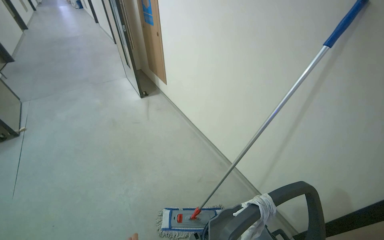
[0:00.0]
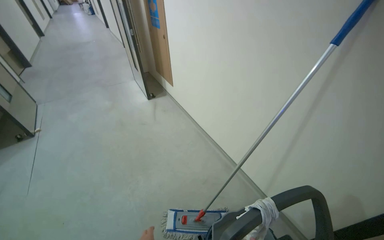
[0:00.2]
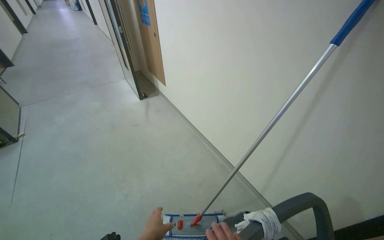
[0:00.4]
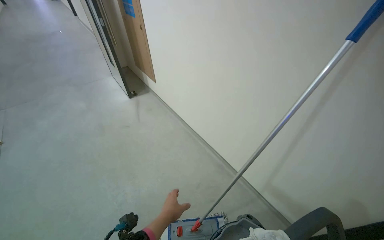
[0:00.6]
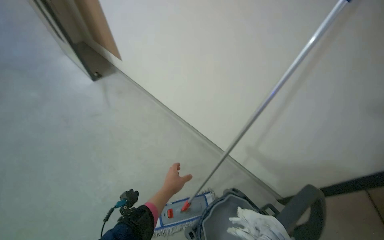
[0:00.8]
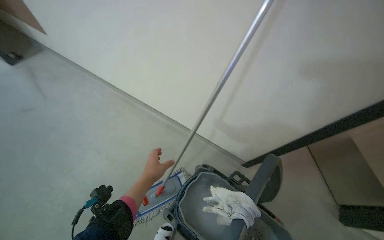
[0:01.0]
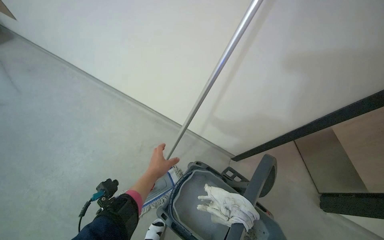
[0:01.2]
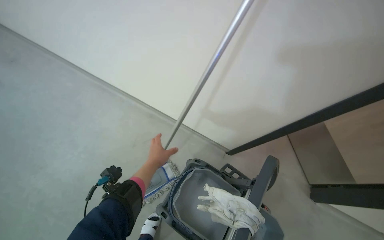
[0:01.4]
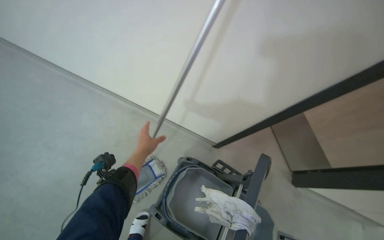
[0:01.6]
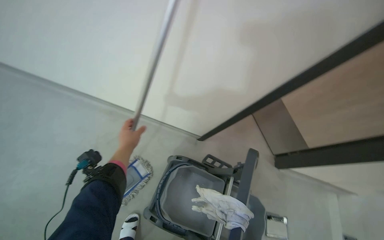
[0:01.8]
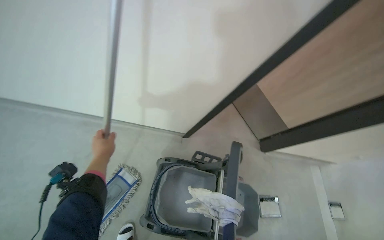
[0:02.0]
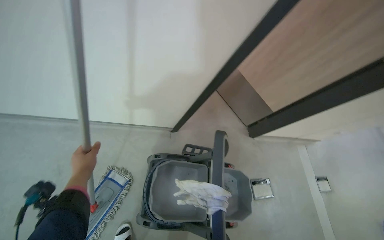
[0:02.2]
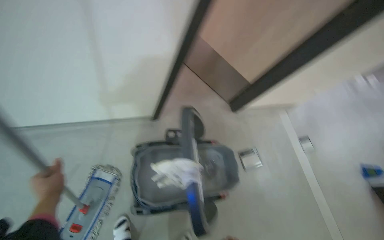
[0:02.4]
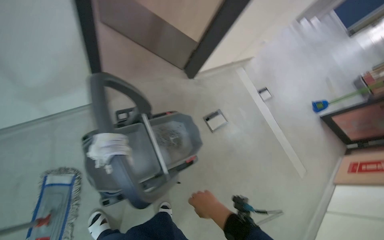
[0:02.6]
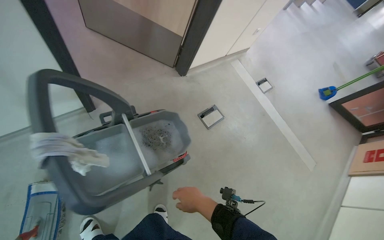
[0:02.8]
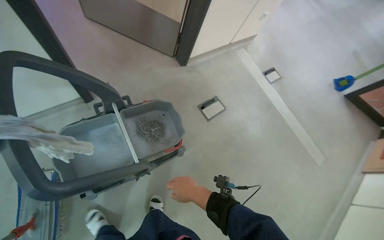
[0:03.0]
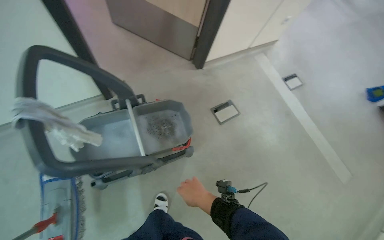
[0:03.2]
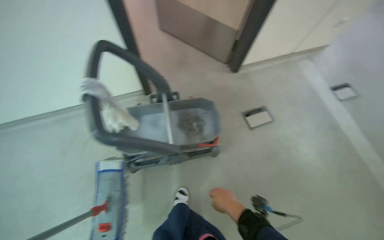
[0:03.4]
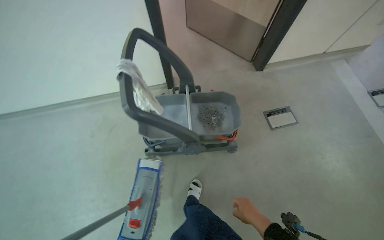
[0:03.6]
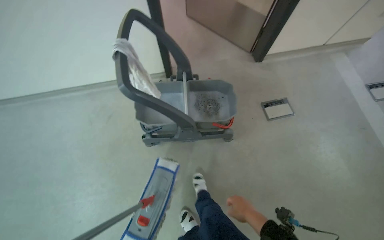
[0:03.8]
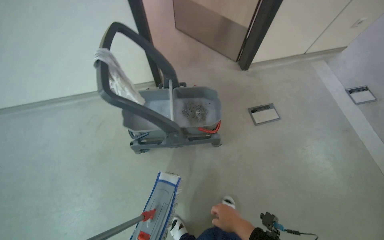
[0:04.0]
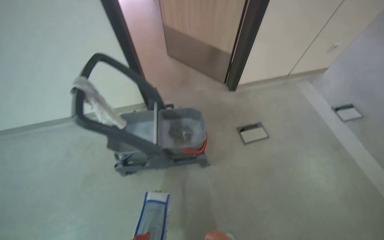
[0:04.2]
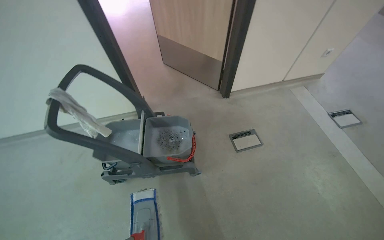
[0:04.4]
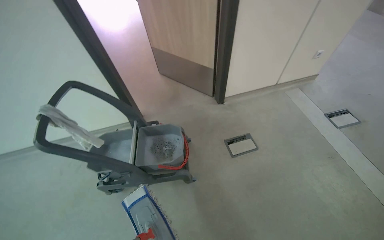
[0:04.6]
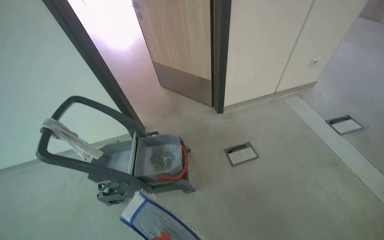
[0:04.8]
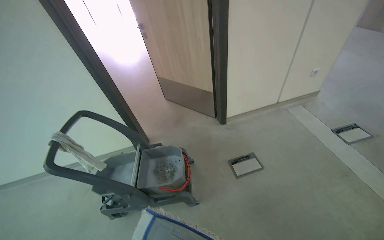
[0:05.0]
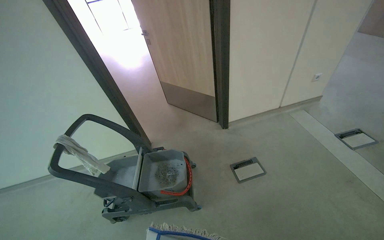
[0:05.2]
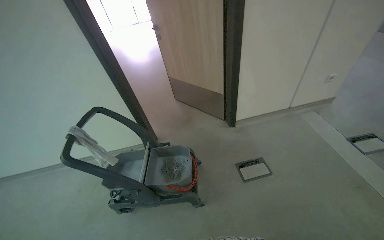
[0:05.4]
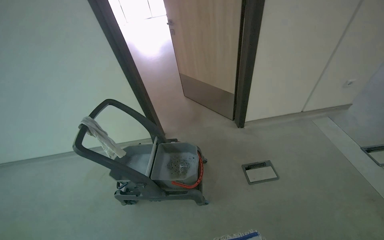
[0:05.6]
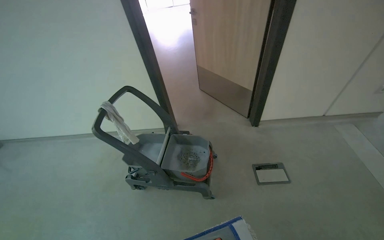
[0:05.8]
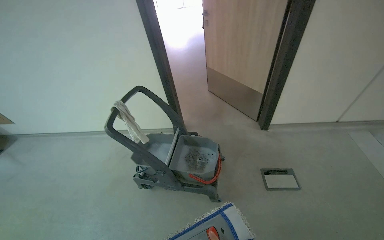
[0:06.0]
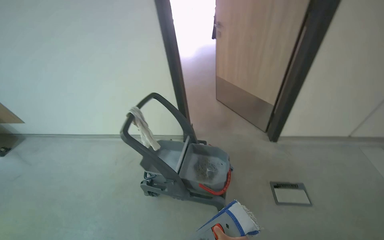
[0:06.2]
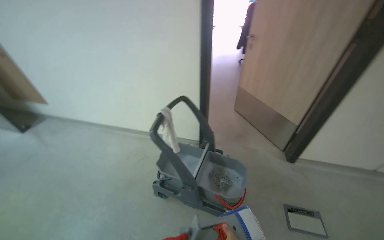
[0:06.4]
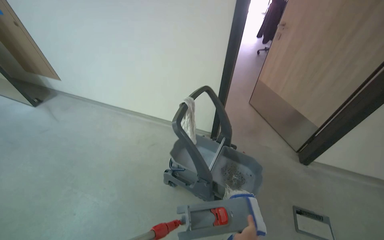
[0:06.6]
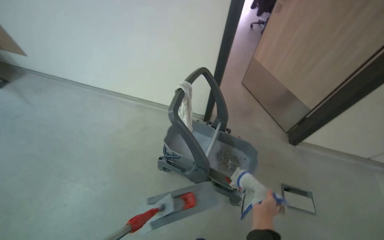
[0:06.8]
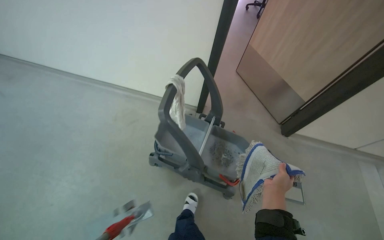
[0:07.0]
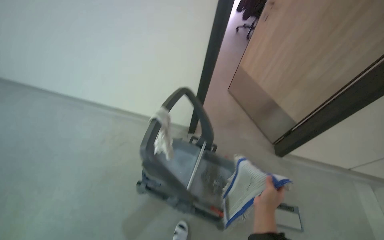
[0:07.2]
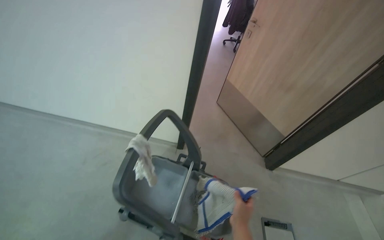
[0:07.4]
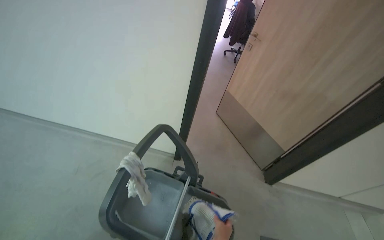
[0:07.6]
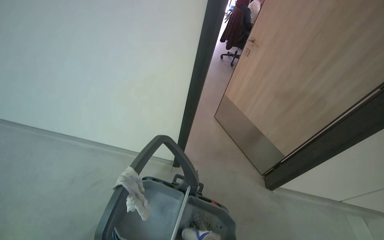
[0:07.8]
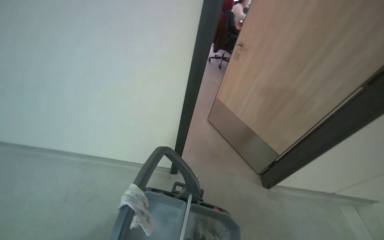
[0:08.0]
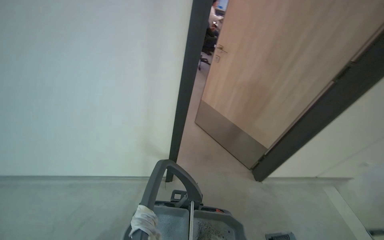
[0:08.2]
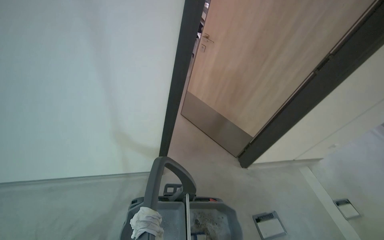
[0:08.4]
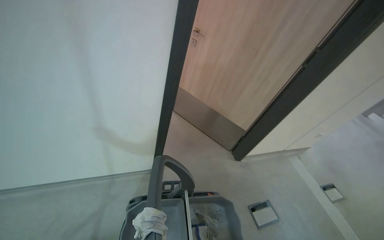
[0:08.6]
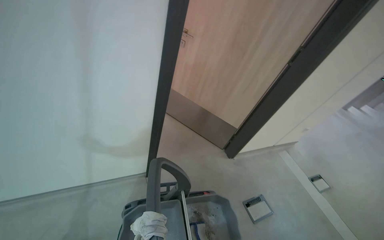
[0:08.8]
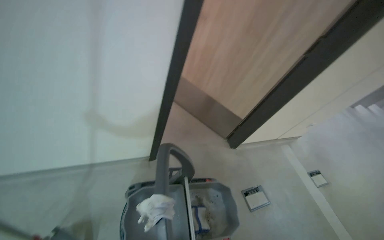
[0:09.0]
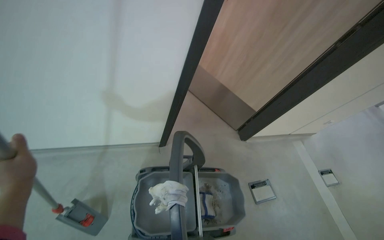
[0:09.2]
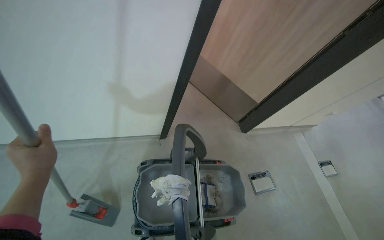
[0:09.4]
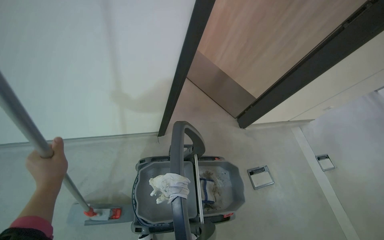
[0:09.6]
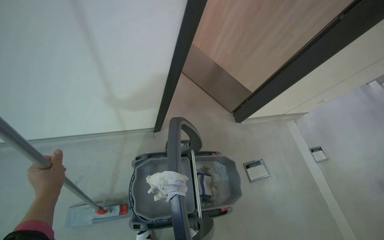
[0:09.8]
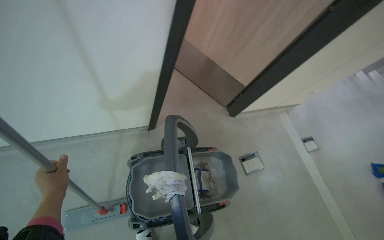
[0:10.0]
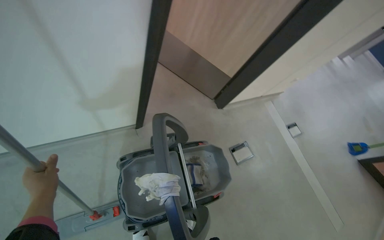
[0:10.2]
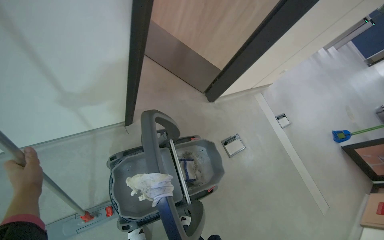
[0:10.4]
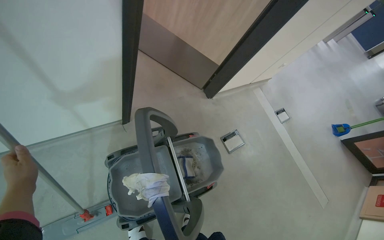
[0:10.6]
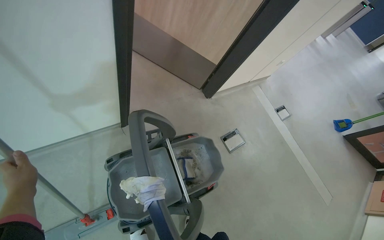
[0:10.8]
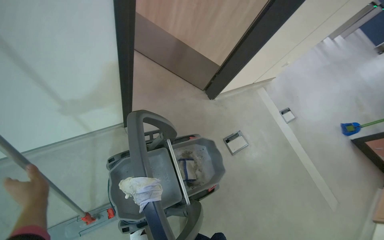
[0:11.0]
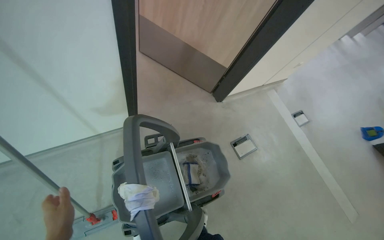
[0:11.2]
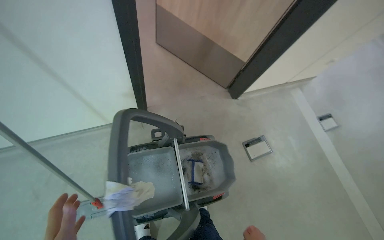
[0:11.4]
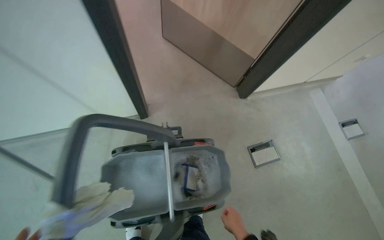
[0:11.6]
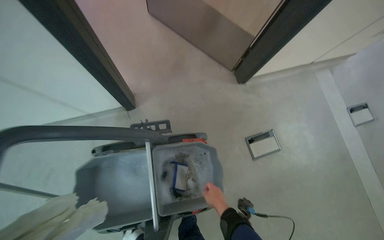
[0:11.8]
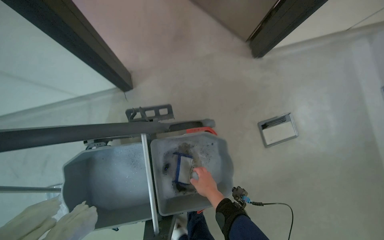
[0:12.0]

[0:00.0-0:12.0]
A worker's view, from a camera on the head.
Job: mopping floor.
The whole recording: Mopping kitchen floor. The worker mops the kitchen floor with a flat mop, moving around furniture and opening a sliding door to continue the task.
0:00.0 to 0:01.6: The wearer looks about 45 degrees further to the right. The wearer looks roughly 20 degrees further downward.
0:01.6 to 0:03.0: The camera travels approximately 50 cm. The wearer's head swings about 55 degrees to the right. The view tilts approximately 25 degrees downward.
0:03.0 to 0:04.4: The camera travels approximately 40 cm. The wearer looks approximately 25 degrees further to the left. The view tips upward by some 15 degrees.
0:04.4 to 0:06.0: The camera sweeps to the left, by some 15 degrees.
0:06.0 to 0:07.6: The camera travels about 60 cm.
0:07.6 to 0:09.0: The head turns to the right by about 30 degrees.
0:09.0 to 0:10.4: The wearer looks some 20 degrees further downward.
0:10.4 to 0:12.0: The camera is carried some 50 cm. The camera sweeps to the left, by about 20 degrees. The view tips downward by roughly 20 degrees.

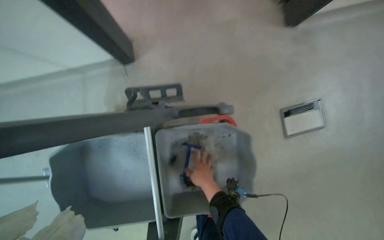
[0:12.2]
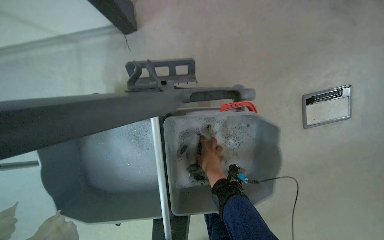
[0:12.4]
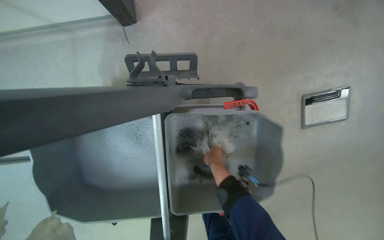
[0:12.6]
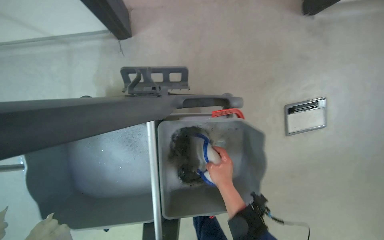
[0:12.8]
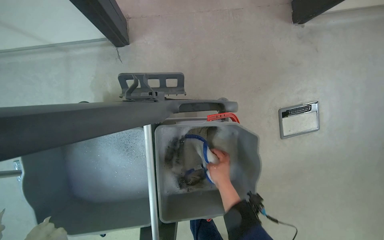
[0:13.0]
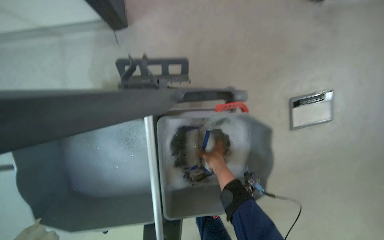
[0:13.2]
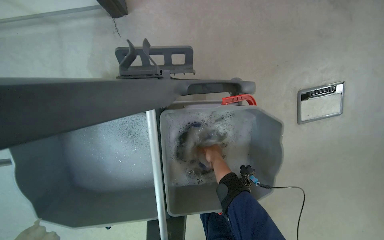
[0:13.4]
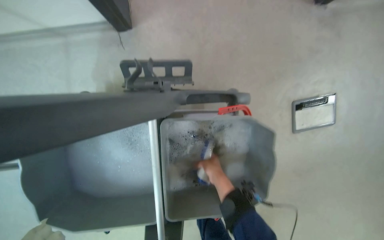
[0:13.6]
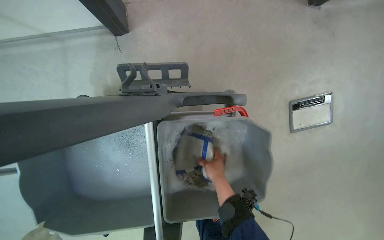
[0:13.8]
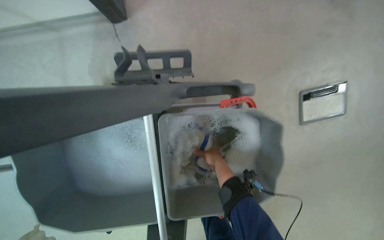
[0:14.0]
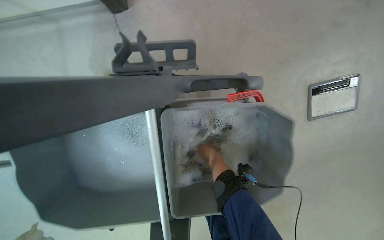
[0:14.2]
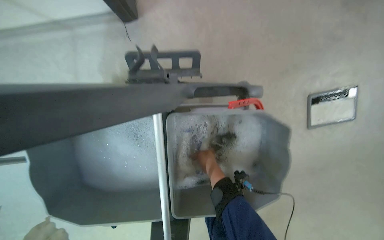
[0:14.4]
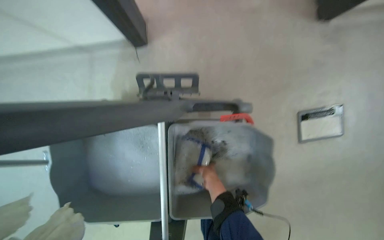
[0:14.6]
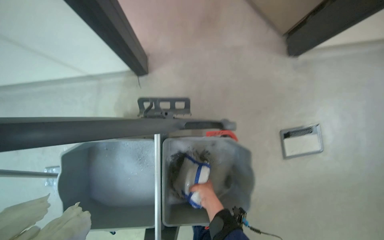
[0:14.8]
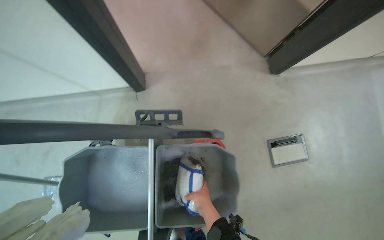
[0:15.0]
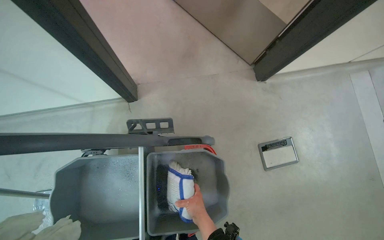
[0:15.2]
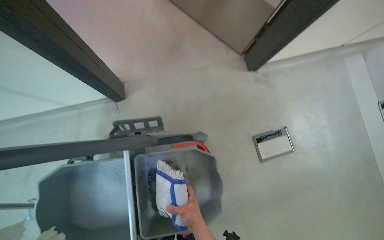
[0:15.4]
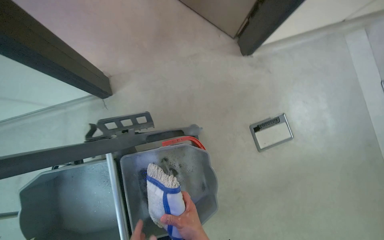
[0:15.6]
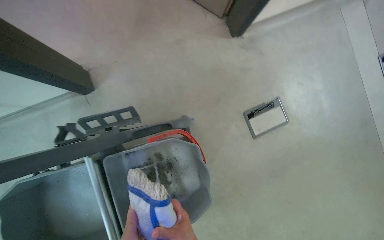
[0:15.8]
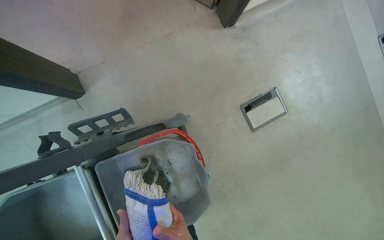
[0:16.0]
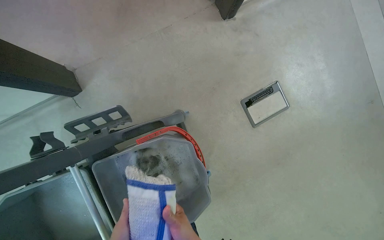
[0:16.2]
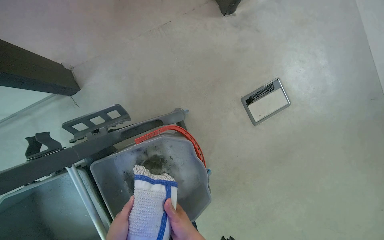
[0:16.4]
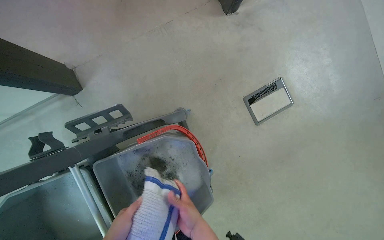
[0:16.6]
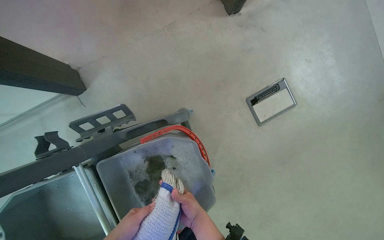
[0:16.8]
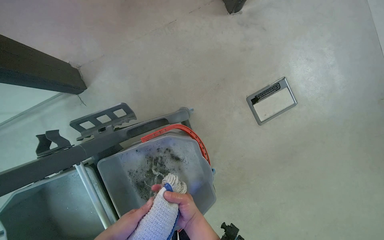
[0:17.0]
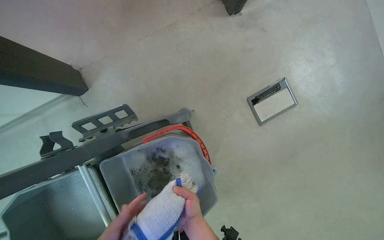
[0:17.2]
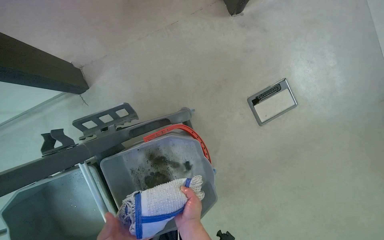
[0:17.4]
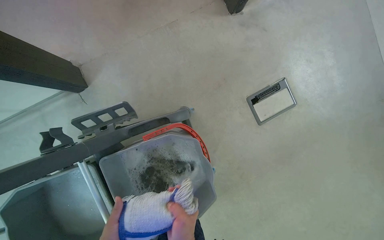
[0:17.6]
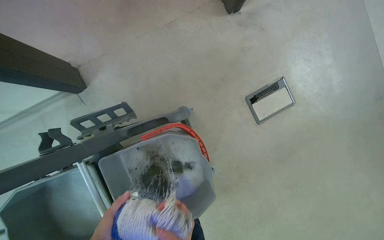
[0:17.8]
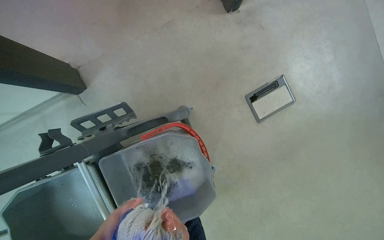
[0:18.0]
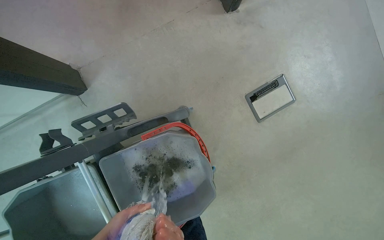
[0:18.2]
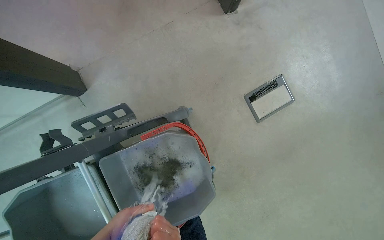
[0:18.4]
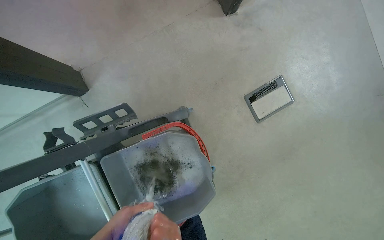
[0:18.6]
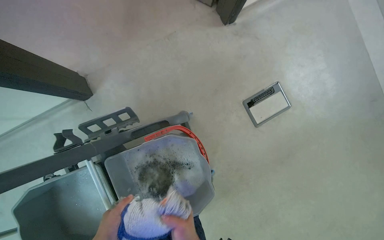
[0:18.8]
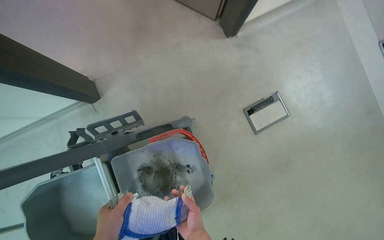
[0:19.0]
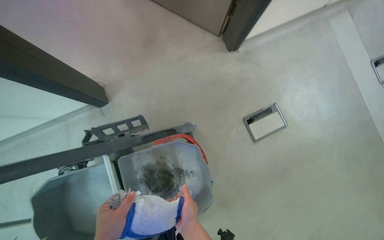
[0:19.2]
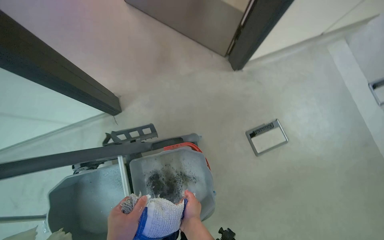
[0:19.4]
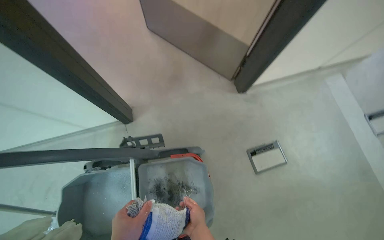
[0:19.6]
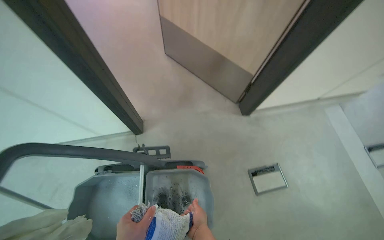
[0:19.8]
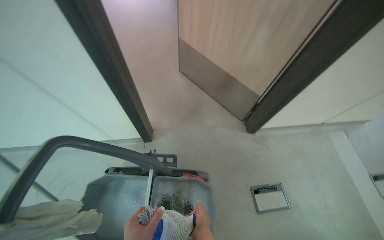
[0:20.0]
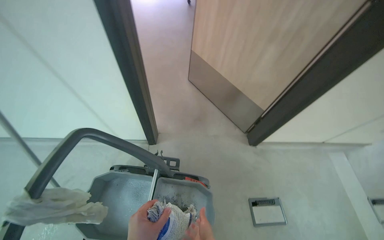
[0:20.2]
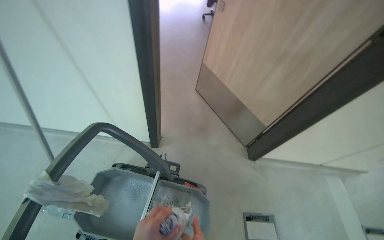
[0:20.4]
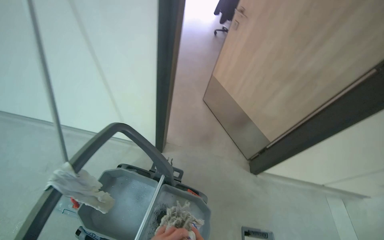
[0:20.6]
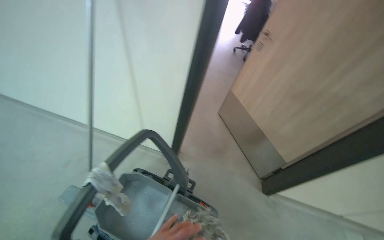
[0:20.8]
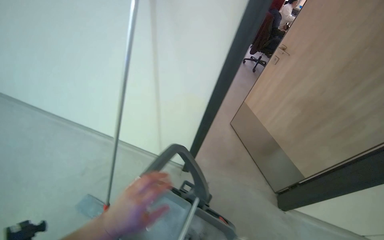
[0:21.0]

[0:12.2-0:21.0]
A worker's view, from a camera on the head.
Job: mopping floor.
The whole recording: Mopping kitchen floor. The worker mops the kitchen floor with a flat mop, moving around furniture and opening a sliding door to continue the task.
0:12.2 to 0:13.6: The right hand swings nearer and farther, approximately 15 cm each way, with 3 reversals.
0:13.6 to 0:15.2: The wearer looks about 20 degrees further upward.
0:15.2 to 0:16.6: The wearer looks approximately 15 degrees further downward.
0:18.0 to 0:19.6: The wearer looks about 20 degrees further upward.
0:19.6 to 0:21.0: The wearer moves some 50 cm. The wearer looks some 30 degrees further upward. The scene turns roughly 35 degrees clockwise in the picture.
